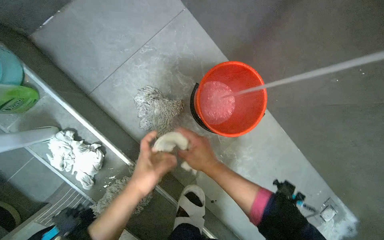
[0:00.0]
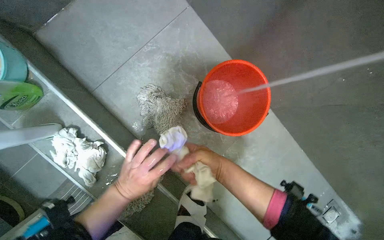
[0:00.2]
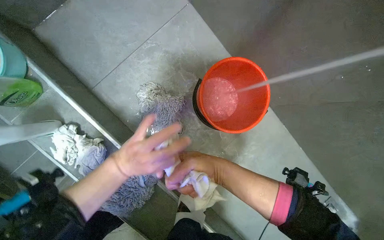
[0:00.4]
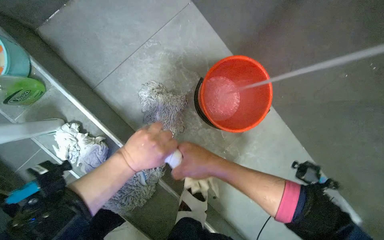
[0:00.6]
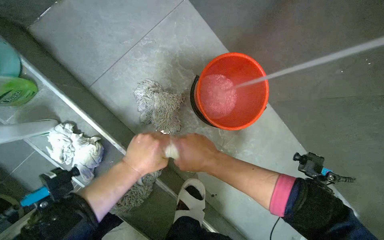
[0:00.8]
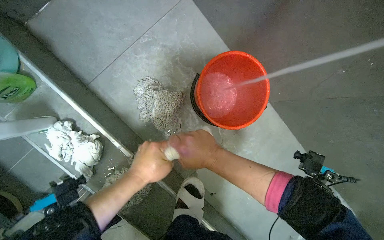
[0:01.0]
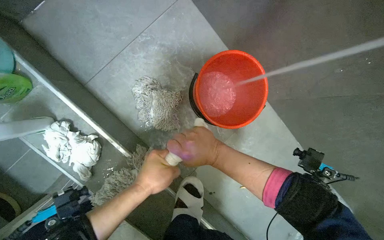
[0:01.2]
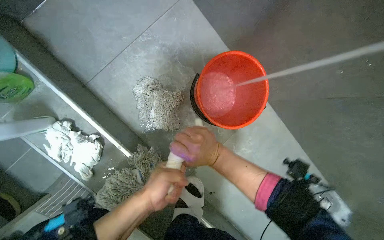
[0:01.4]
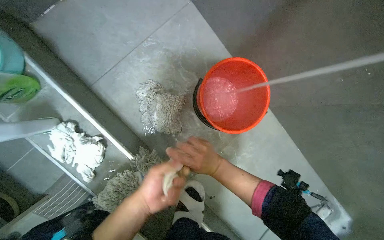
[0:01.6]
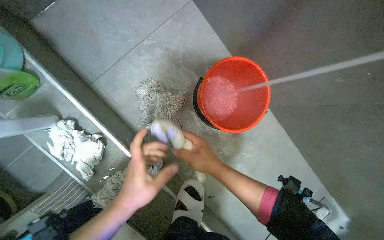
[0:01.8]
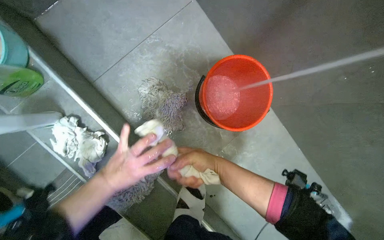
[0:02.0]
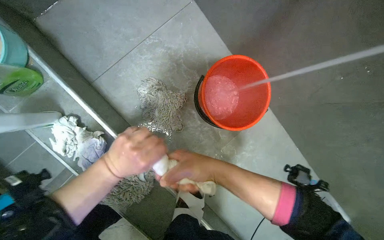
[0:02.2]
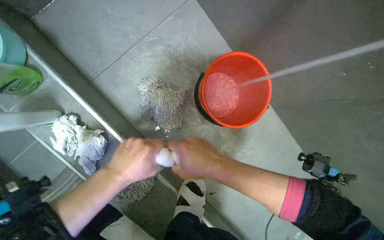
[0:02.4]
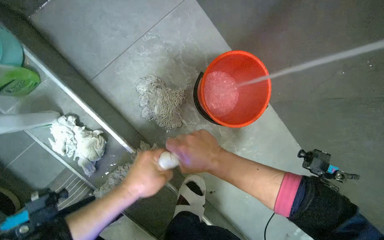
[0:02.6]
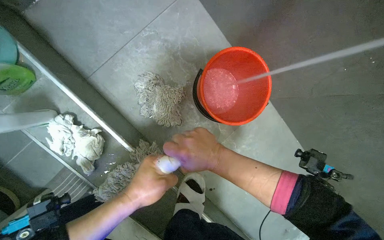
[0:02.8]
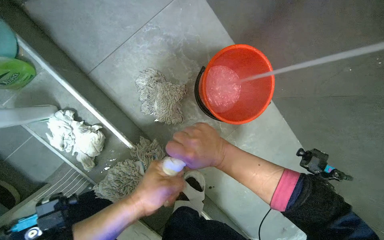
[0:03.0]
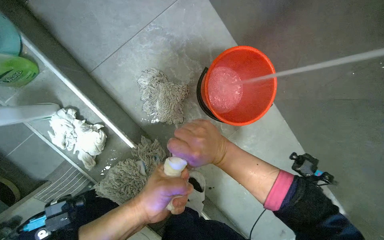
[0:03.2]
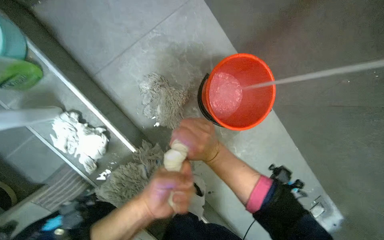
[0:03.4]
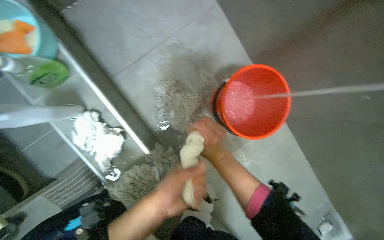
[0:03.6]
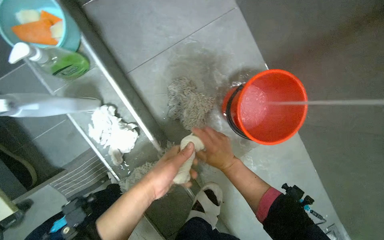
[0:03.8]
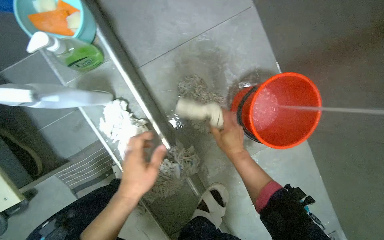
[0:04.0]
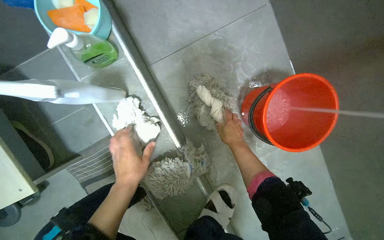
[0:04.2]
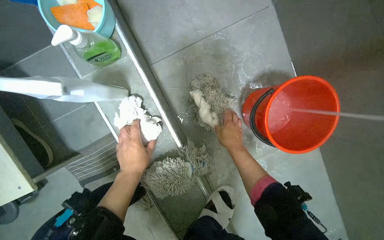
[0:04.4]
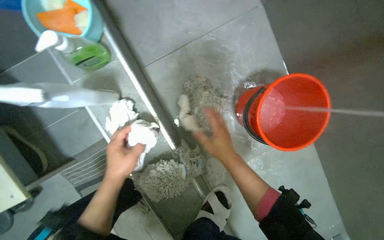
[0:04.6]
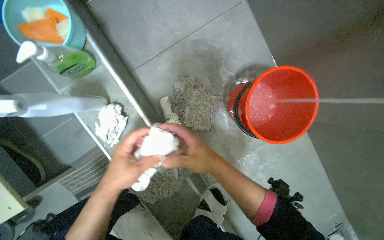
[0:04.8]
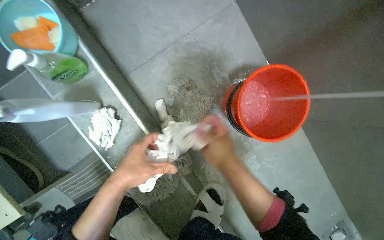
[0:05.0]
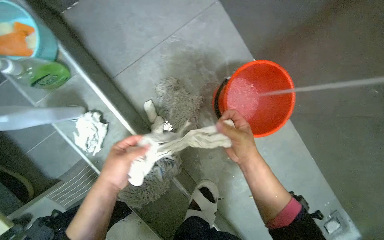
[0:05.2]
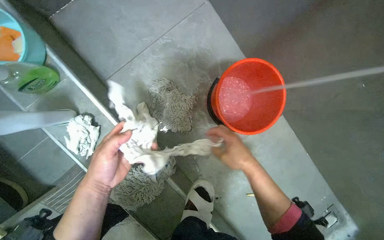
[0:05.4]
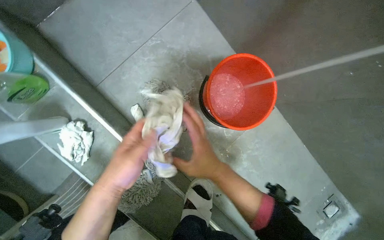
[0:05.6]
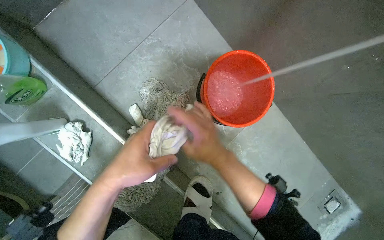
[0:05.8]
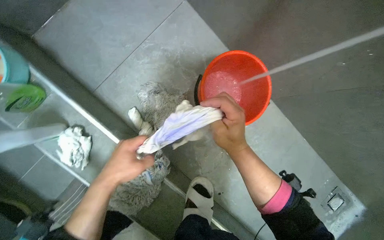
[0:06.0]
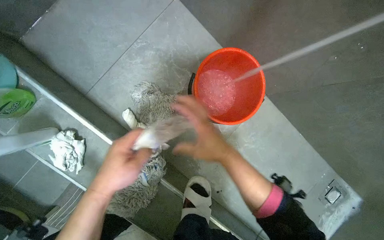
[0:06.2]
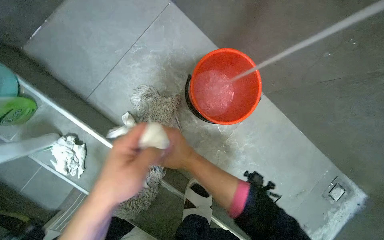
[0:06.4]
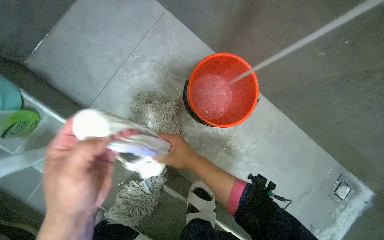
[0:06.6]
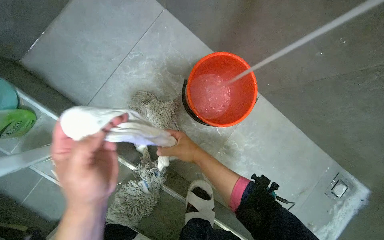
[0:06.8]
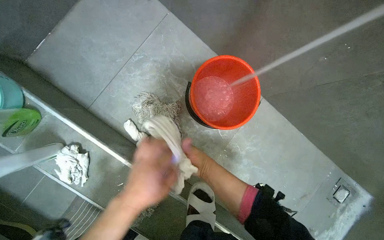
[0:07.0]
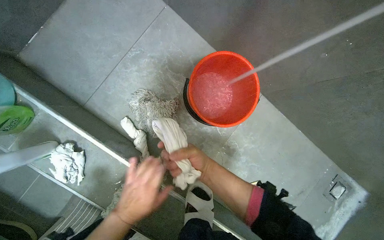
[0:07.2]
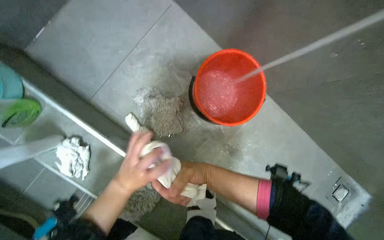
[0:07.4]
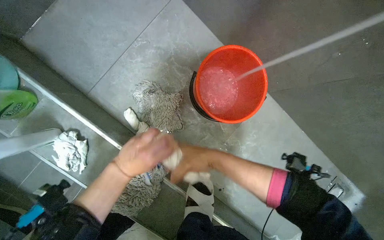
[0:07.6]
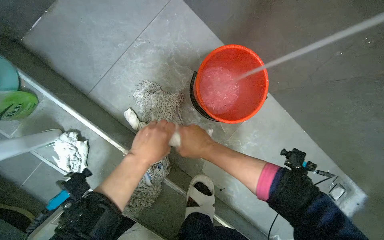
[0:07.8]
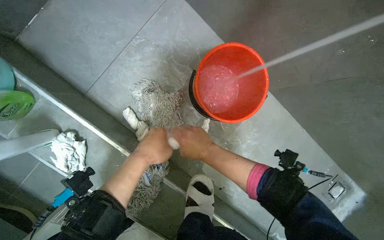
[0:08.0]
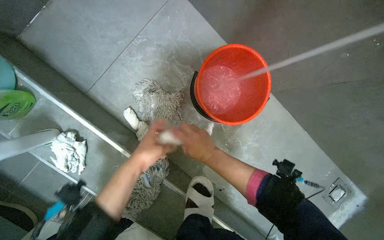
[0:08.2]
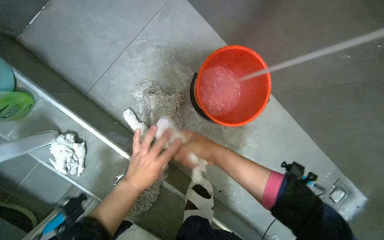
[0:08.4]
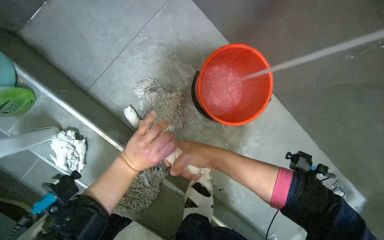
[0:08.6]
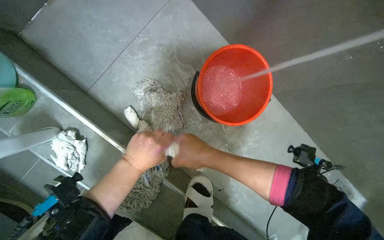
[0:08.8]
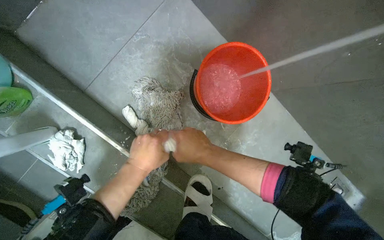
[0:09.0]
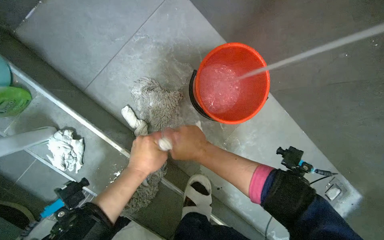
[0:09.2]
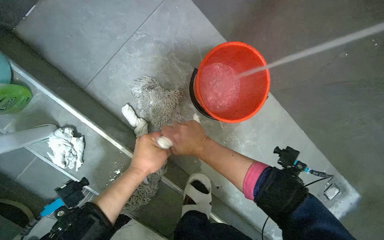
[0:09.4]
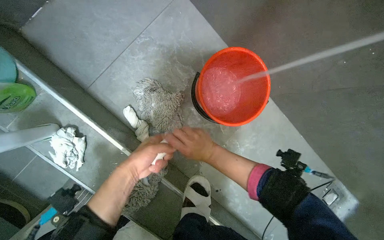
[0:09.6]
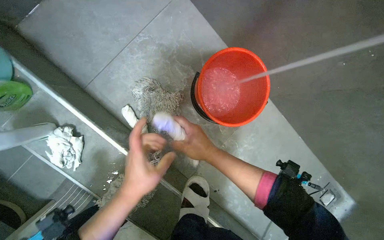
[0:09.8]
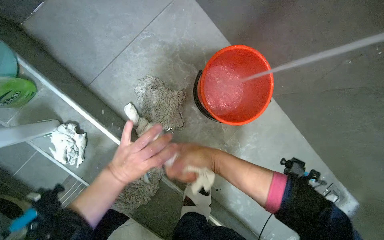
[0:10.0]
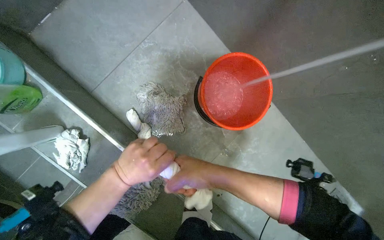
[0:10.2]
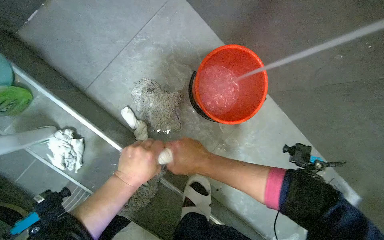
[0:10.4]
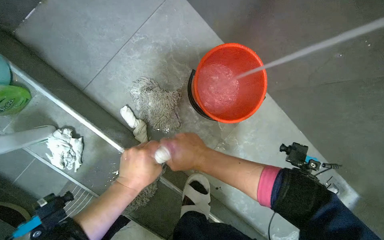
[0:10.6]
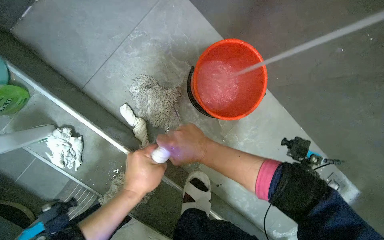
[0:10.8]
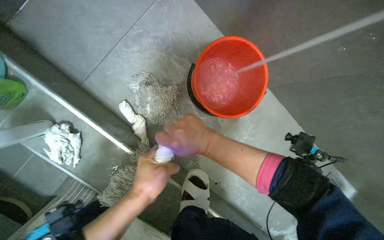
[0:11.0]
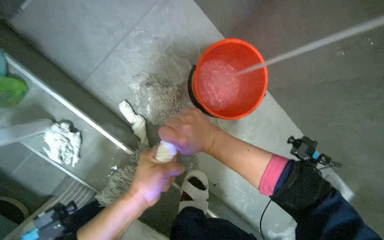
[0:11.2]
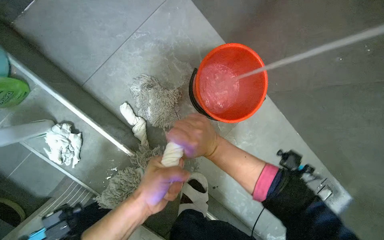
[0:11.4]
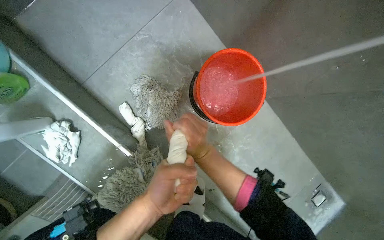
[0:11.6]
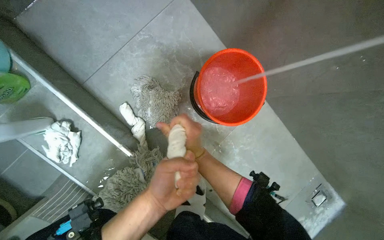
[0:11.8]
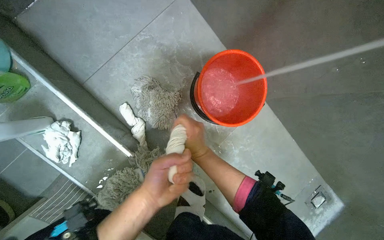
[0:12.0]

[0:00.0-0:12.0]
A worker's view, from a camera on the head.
Job: preparing cleaning supplies.
The whole recording: Rinsing cloth under faucet. The worker rinses a cloth under the running faucet.
0:00.0 to 0:03.0: The hands are busy where they are.
0:03.0 to 0:04.4: The left hand is displaced farther from the camera by some 10 cm; the right hand travels farther from the camera by about 20 cm.
0:04.4 to 0:06.0: The right hand moves nearer and farther over some 20 cm, changing direction 2 times.
0:06.0 to 0:07.6: The left hand goes nearer to the camera and returns, approximately 15 cm each way.
0:07.6 to 0:10.4: The hands stay close to where they were, moving slightly.

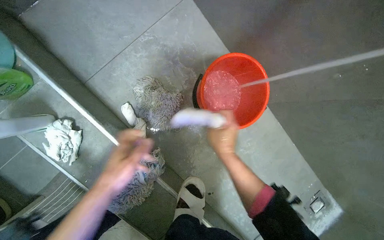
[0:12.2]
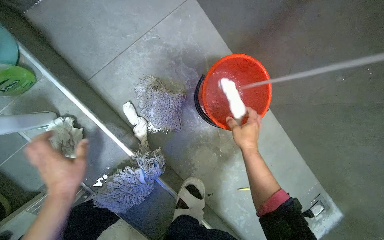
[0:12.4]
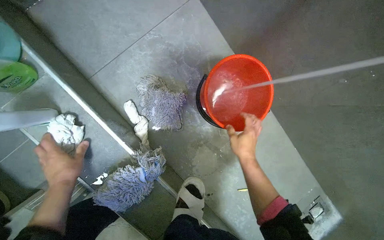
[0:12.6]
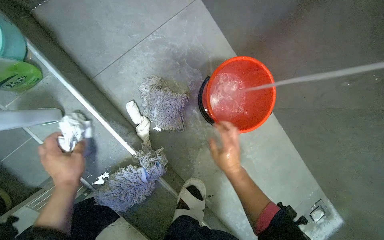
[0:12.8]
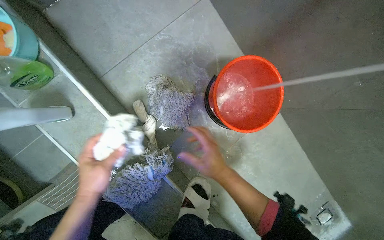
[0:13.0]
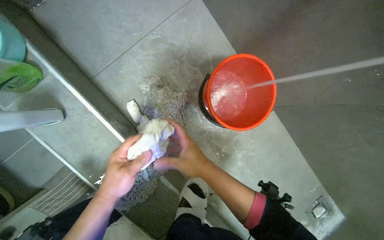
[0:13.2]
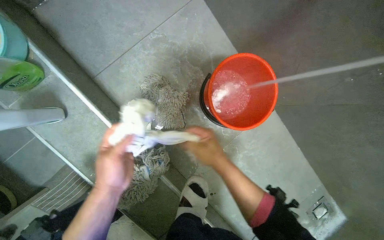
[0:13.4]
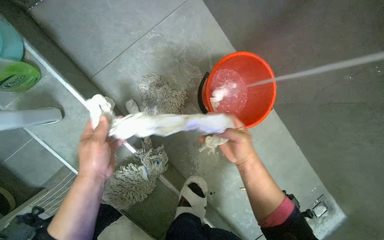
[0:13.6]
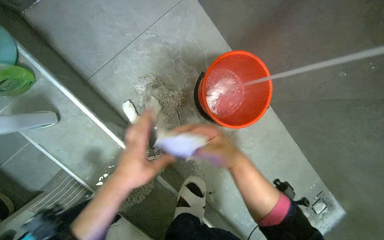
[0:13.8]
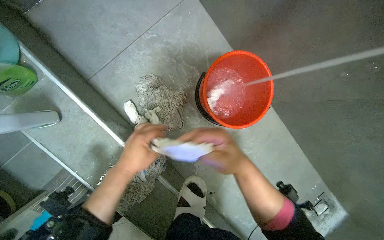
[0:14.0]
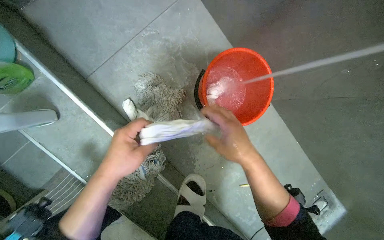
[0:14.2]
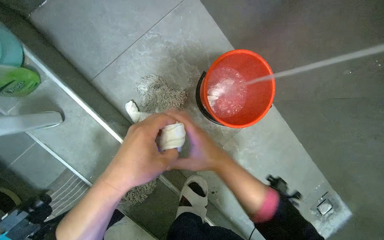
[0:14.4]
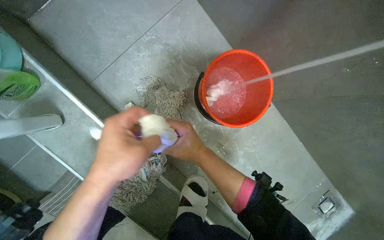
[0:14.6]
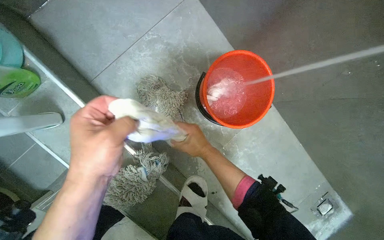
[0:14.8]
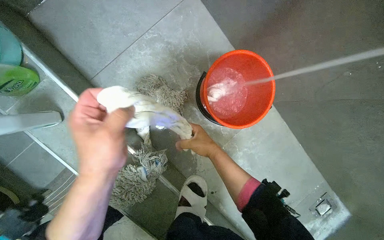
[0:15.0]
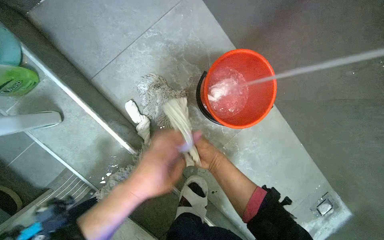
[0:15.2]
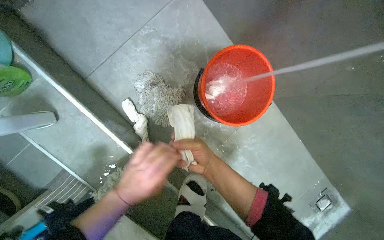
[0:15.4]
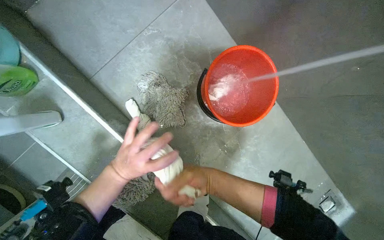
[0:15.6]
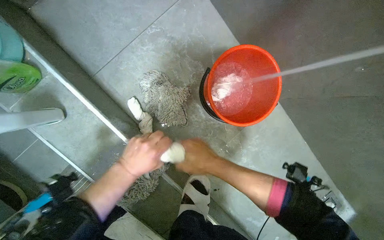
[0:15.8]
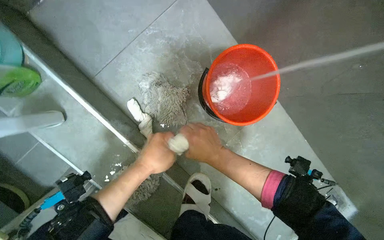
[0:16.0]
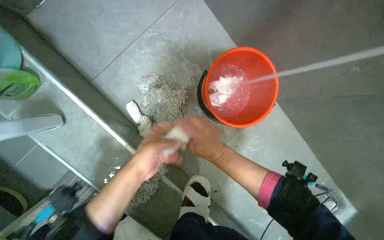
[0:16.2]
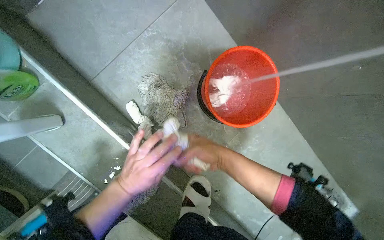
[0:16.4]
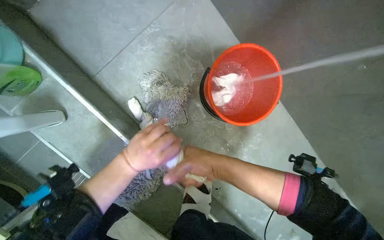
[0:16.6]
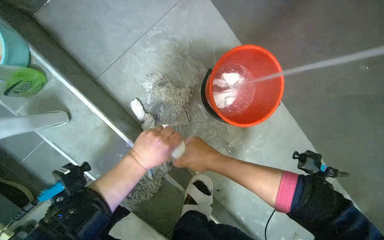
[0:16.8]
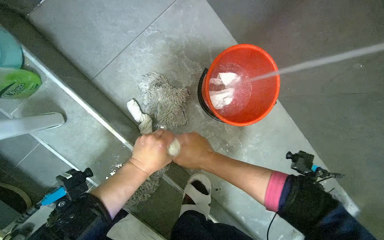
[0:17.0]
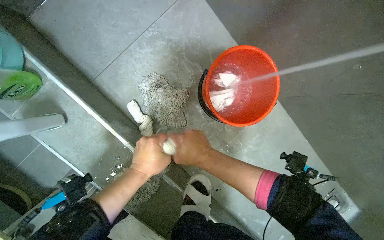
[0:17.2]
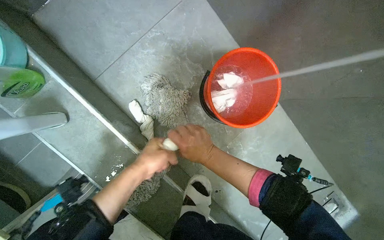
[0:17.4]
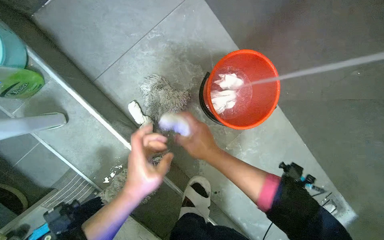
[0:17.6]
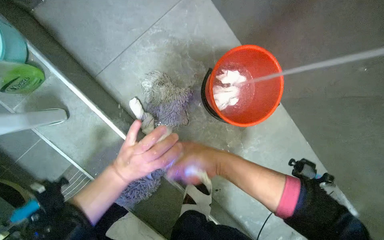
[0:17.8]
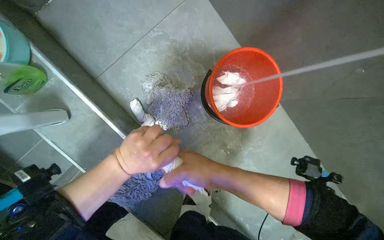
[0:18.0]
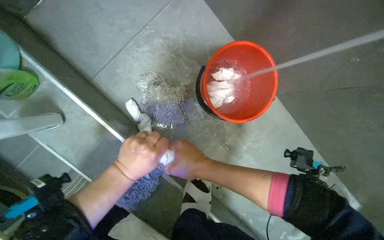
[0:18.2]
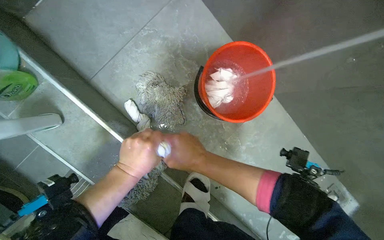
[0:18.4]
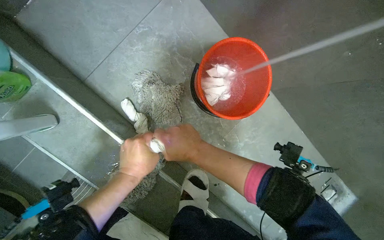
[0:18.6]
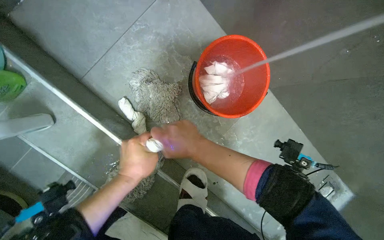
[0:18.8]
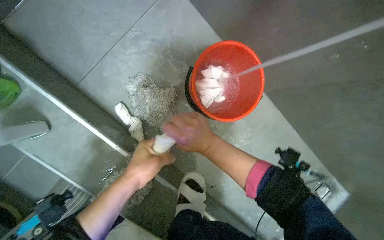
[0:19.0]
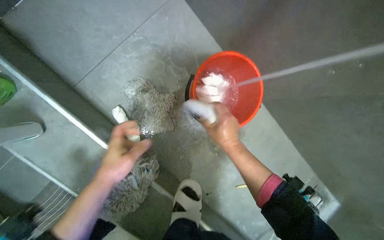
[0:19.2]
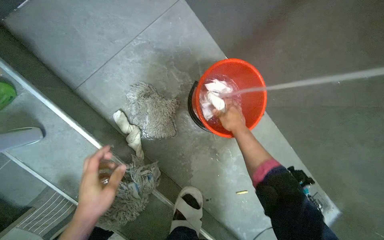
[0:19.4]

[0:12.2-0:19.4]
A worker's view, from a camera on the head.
Job: preparing cleaning supplies.
The whole recording: Rinsing cloth under faucet. The worker rinses a cloth under the running faucet.
0:12.2 to 0:13.6: The left hand goes to the left and returns, roughly 15 cm each way.
0:13.6 to 0:15.0: The left hand moves nearer to the camera and to the right, about 10 cm.
0:15.0 to 0:16.6: The left hand travels farther from the camera by approximately 15 cm, while the right hand goes nearer and farther, some 10 cm each way, reversing 2 times.
0:16.6 to 0:18.0: The hands make small movements and keep their place.
0:18.0 to 0:19.4: The right hand shifts roughly 20 cm farther from the camera, up the picture and to the right.
